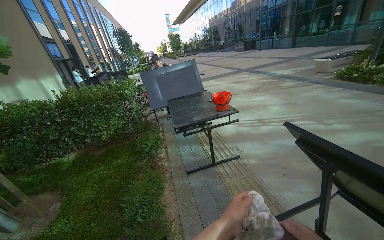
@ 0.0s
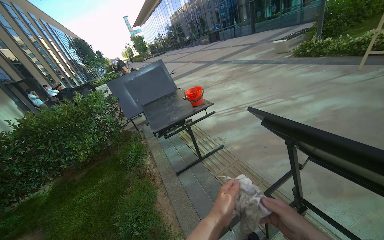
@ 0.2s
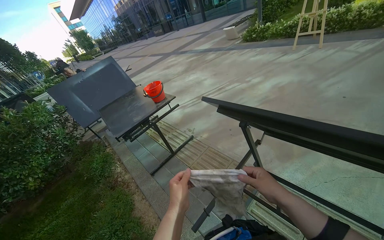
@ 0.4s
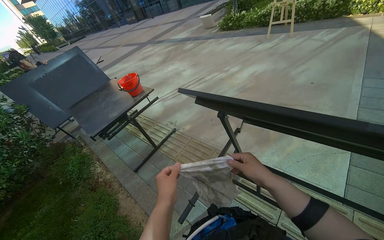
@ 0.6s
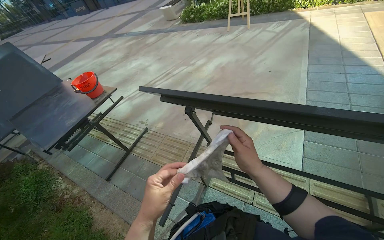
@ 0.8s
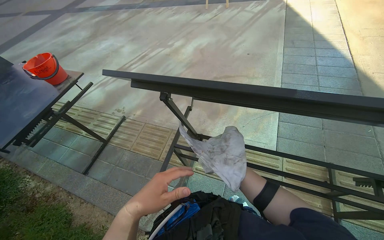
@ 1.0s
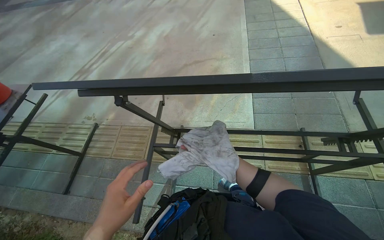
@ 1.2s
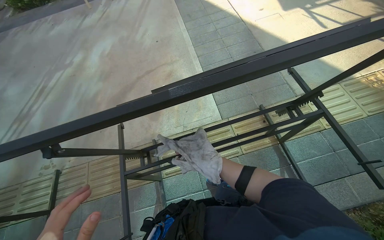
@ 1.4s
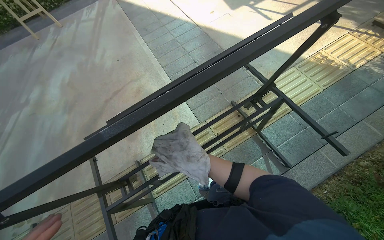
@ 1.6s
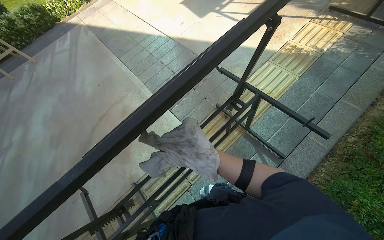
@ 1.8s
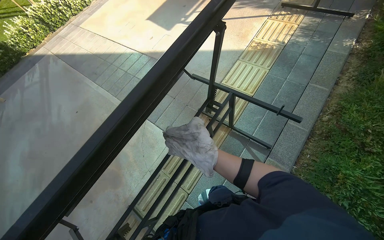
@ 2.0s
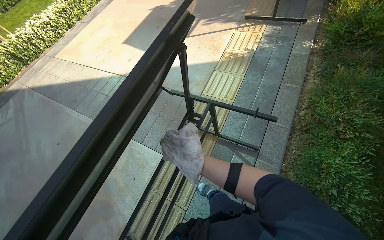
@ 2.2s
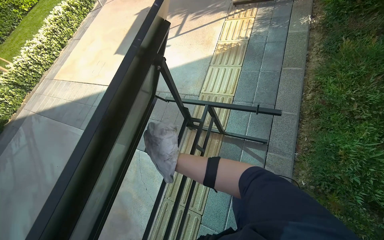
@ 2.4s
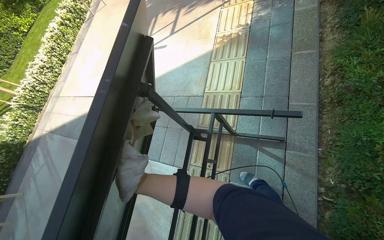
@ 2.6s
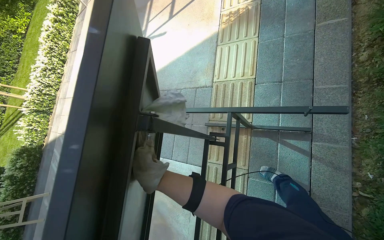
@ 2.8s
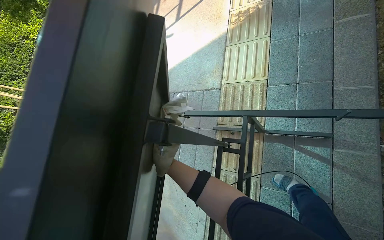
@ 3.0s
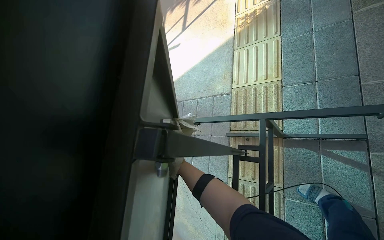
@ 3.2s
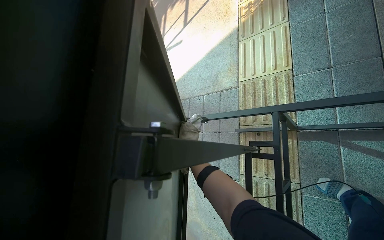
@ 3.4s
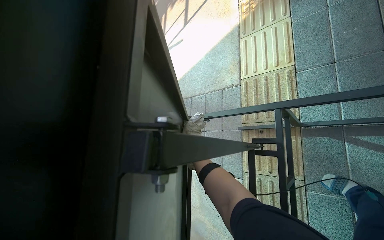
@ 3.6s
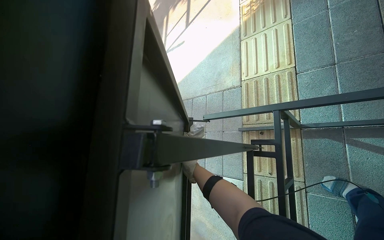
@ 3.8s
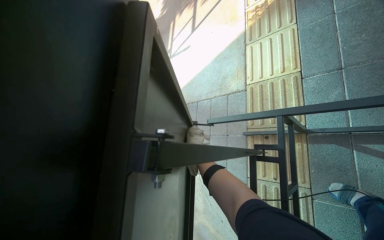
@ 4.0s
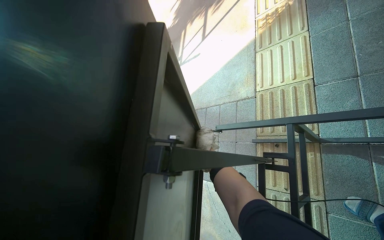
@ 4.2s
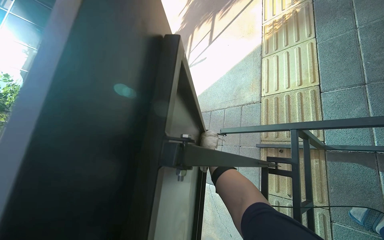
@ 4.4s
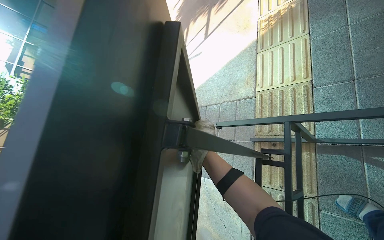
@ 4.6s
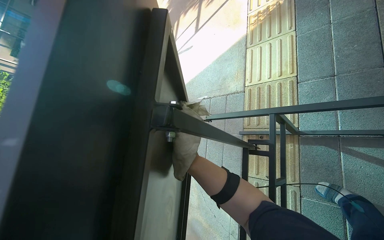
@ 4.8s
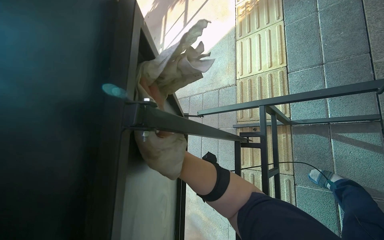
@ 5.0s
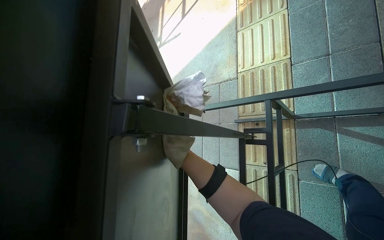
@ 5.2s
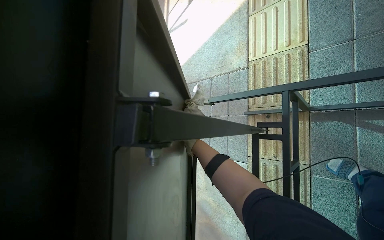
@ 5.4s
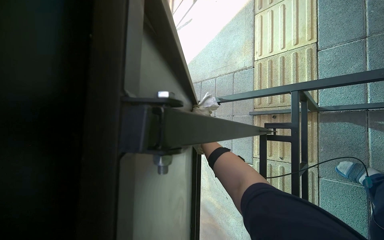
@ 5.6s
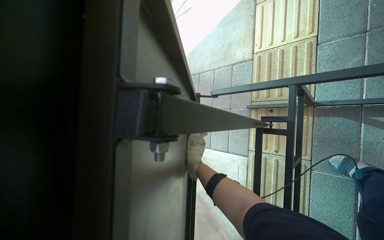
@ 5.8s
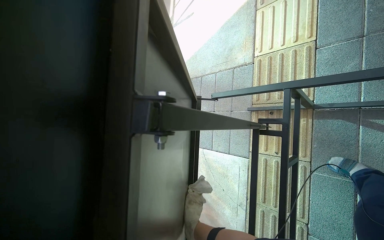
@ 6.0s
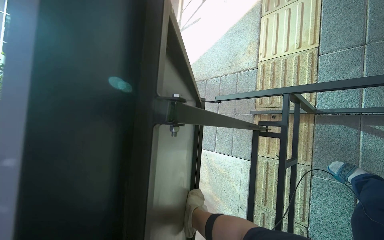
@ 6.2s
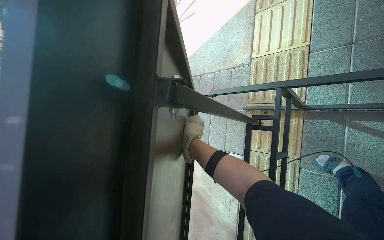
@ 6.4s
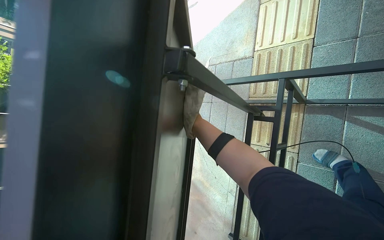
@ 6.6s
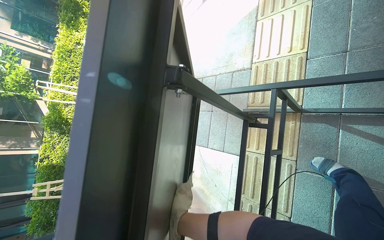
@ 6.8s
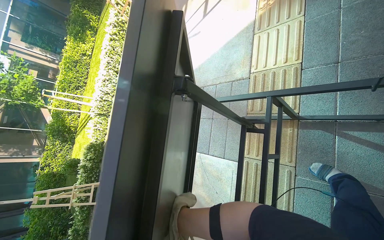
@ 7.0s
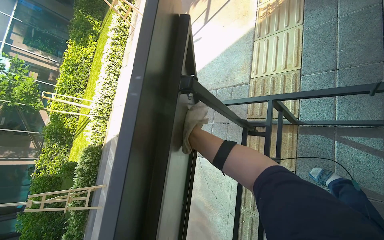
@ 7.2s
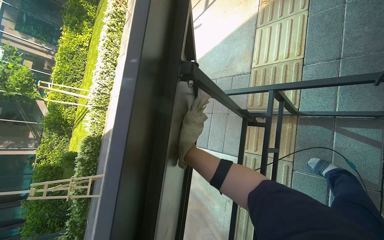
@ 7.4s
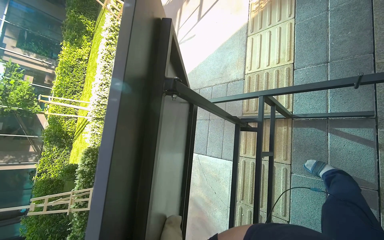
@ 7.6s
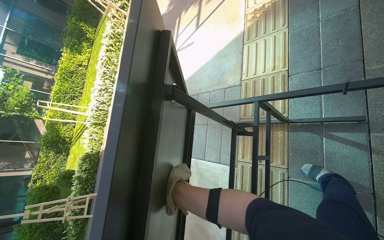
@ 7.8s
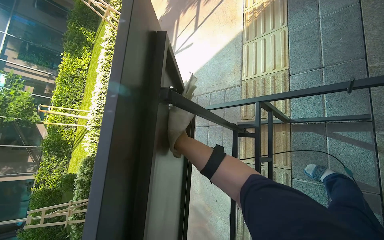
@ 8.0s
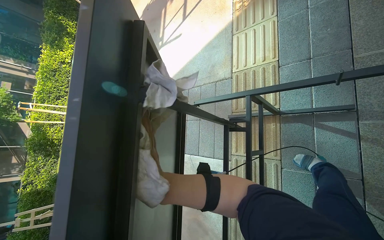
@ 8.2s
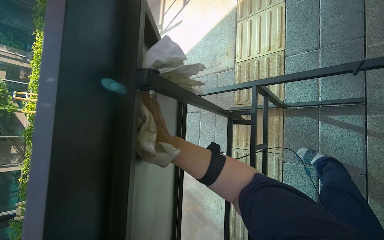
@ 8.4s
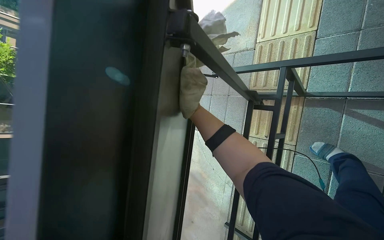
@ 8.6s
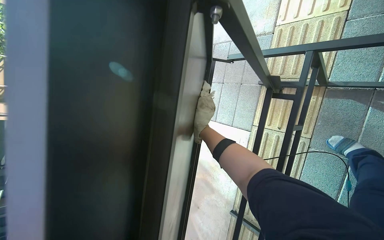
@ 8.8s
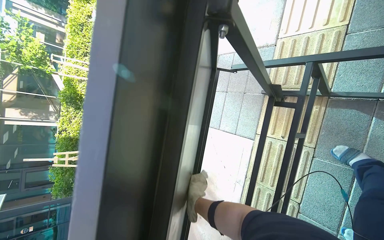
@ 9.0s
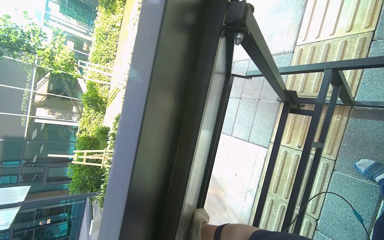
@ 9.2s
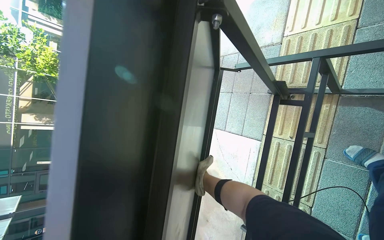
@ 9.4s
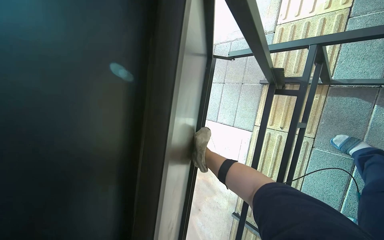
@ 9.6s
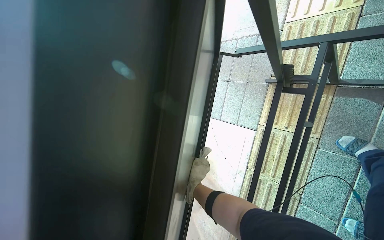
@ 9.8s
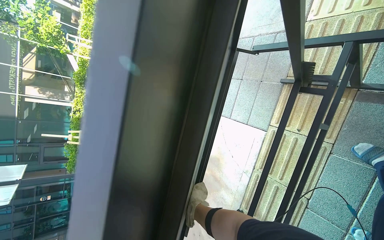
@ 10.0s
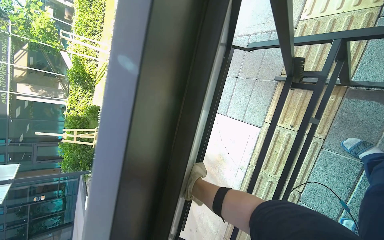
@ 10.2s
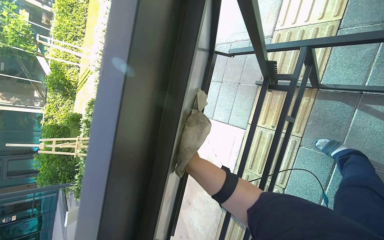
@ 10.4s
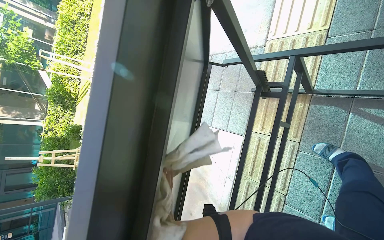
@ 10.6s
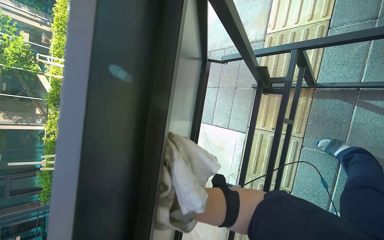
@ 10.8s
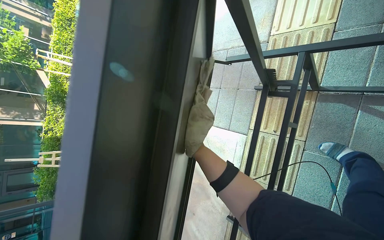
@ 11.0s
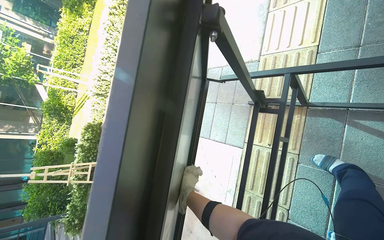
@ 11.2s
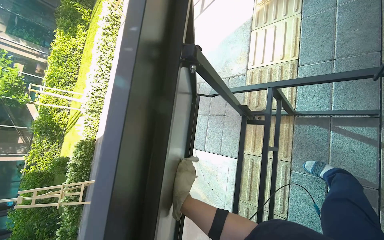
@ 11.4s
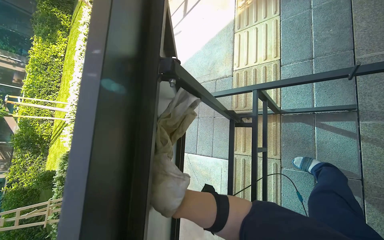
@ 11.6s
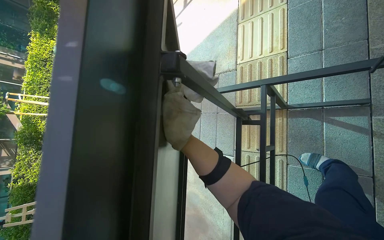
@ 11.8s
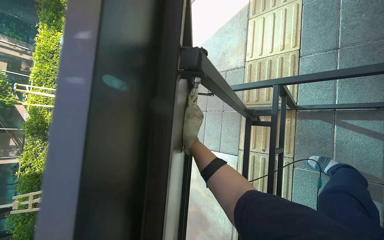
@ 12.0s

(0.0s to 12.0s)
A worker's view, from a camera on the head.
Job: wiping surfaces.
The whole recording: Wiping table structure. The worker wipes the metal structure of a black table with a white cloth.
0.0s - 1.6s: The wearer's head swings about 105 degrees to the right. The view tilts about 15 degrees downward.
1.6s - 3.0s: The head travels roughly 50 cm. The scene turns approximately 50 degrees counterclockwise in the picture.
3.0s - 4.4s: The view pans to the left by some 15 degrees.
4.4s - 6.0s: The camera pitches downward, by some 15 degrees.
10.4s - 12.0s: The right hand goes up and down the picture, roughly 25 cm each way, reversing 2 times.

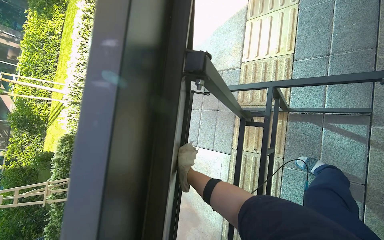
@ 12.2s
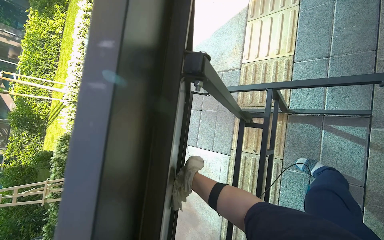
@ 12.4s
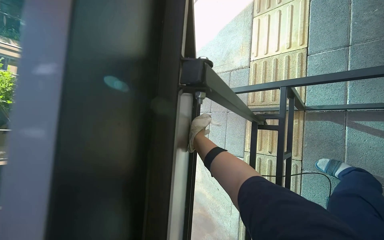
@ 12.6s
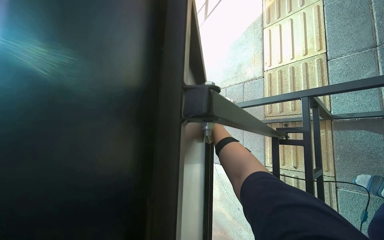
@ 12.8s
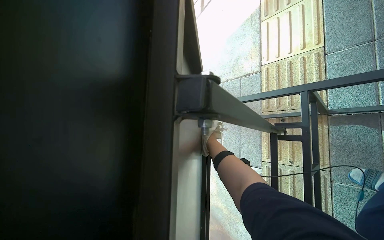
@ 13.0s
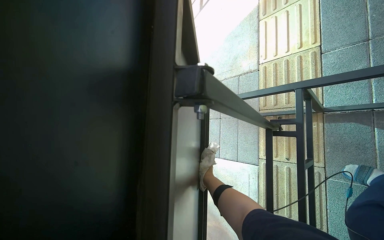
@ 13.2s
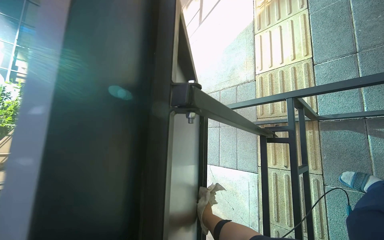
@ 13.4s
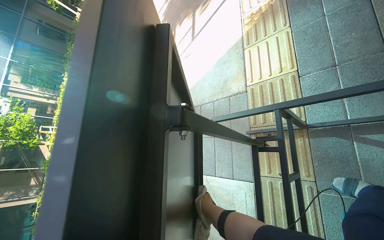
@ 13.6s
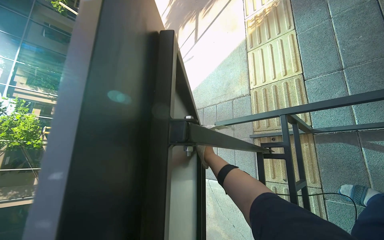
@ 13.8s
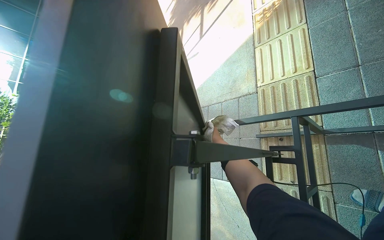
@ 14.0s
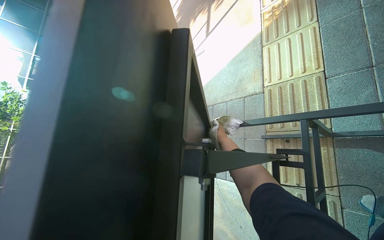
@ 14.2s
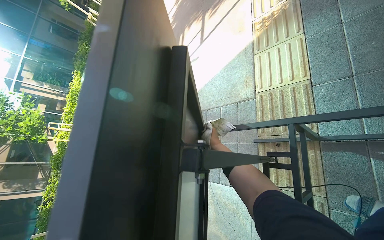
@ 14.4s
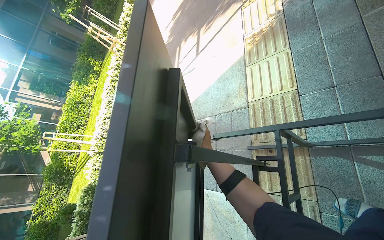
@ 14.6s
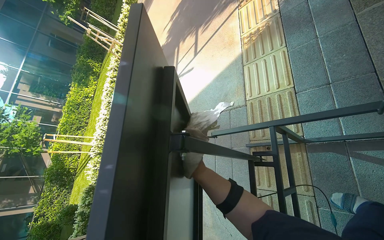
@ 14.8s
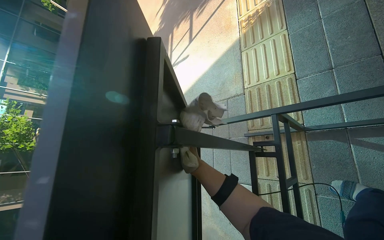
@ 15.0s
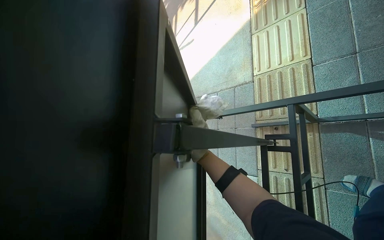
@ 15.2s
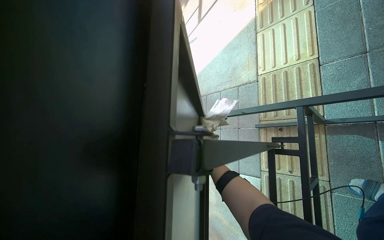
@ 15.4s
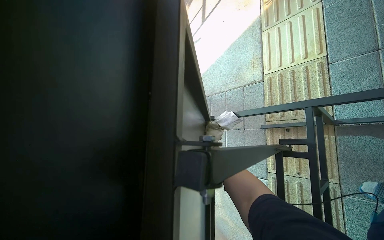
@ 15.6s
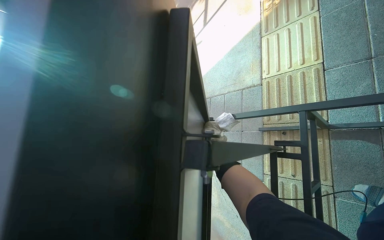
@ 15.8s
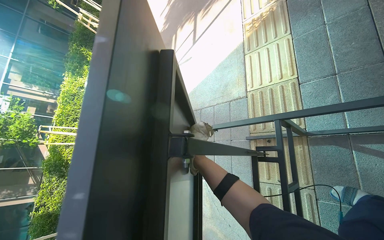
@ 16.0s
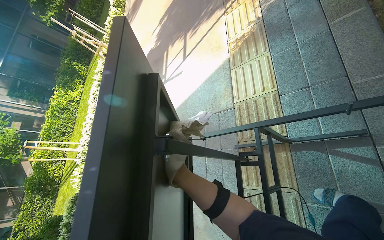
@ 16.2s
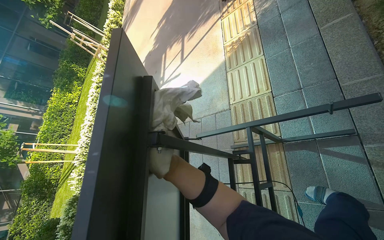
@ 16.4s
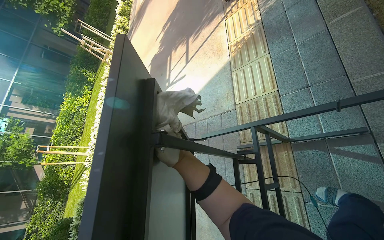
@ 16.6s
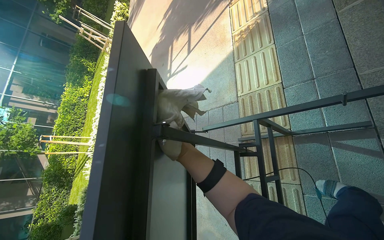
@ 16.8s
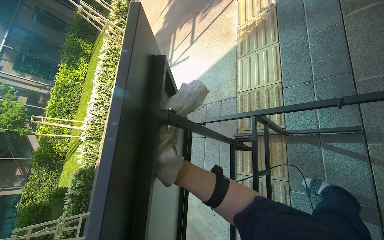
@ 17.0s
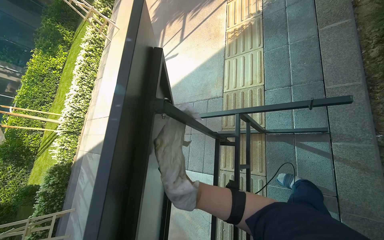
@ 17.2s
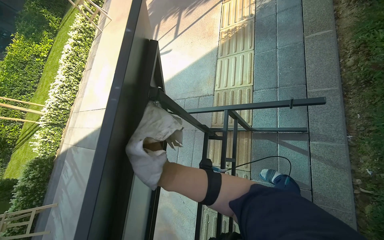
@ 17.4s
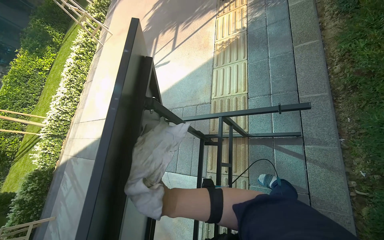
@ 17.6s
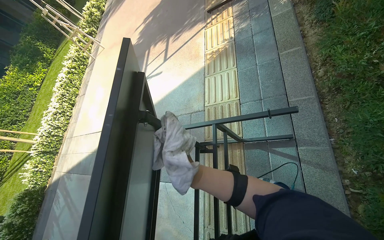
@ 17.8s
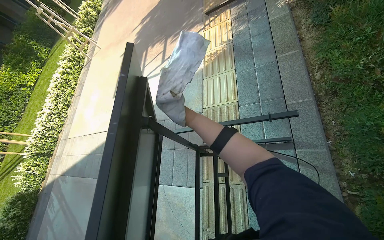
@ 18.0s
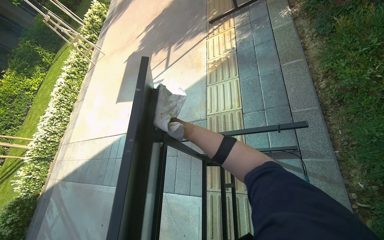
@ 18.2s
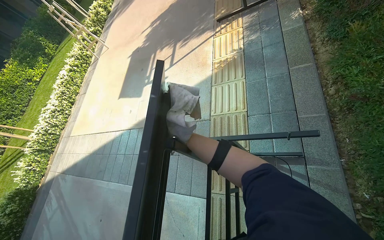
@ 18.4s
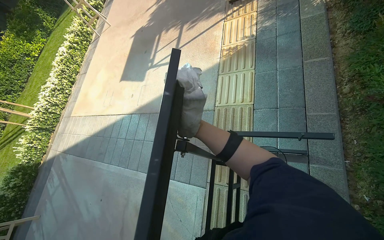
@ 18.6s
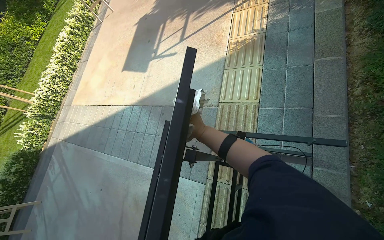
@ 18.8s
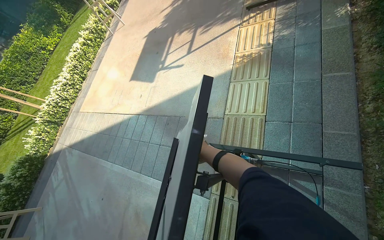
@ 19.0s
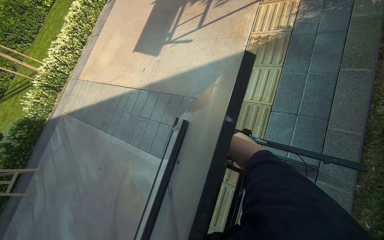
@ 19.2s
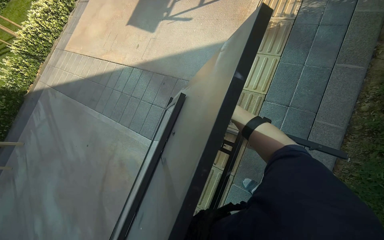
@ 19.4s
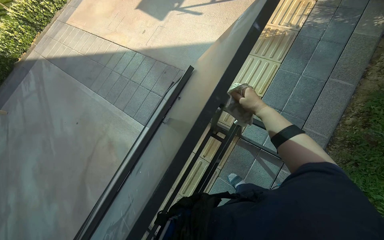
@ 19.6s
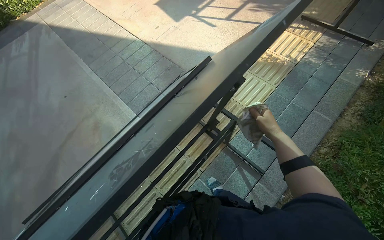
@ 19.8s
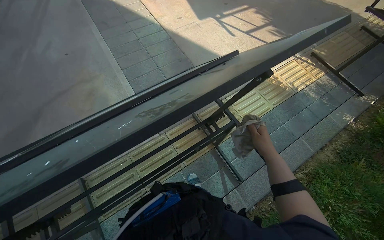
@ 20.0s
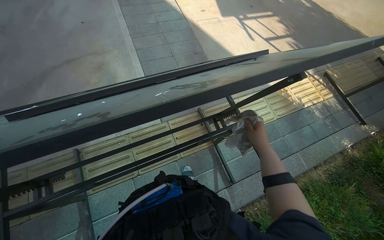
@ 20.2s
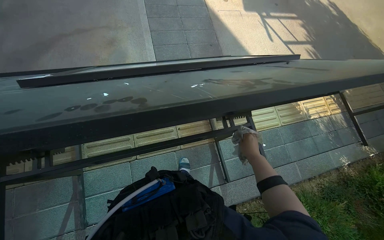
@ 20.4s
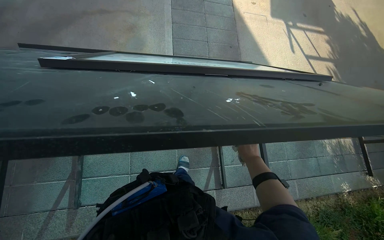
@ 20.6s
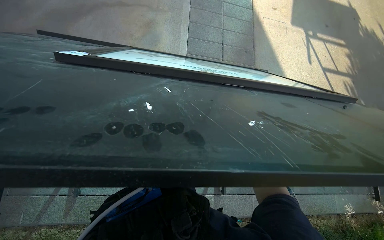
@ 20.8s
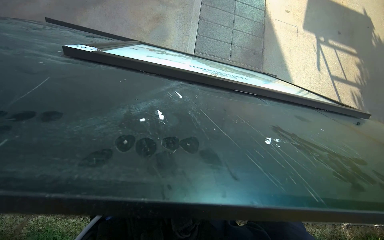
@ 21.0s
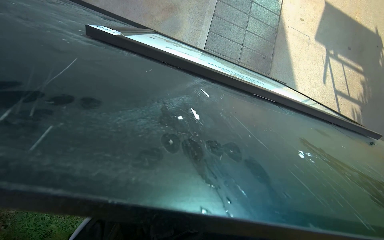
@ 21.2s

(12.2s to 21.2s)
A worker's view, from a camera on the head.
Job: wiping surfaces.
The whole recording: Wiping table structure. The worker wipes the metal structure of a black table with a white cloth.
12.2s - 13.8s: The right hand swings up and down the picture, roughly 30 cm each way, with 2 reversals.
13.8s - 15.2s: The right hand goes nearer and farther, some 25 cm each way, reversing 2 times.
15.2s - 16.6s: The right hand shifts approximately 30 cm nearer to the camera.
18.2s - 19.8s: The wearer looks approximately 15 degrees further downward. Everything in view rotates roughly 45 degrees clockwise.
19.8s - 21.2s: The scene rotates clockwise by roughly 65 degrees.
